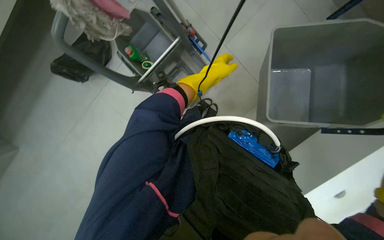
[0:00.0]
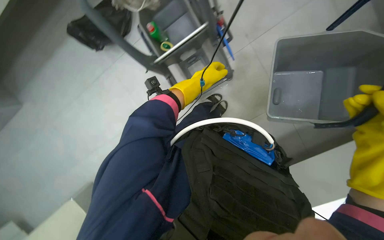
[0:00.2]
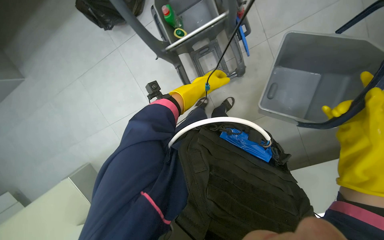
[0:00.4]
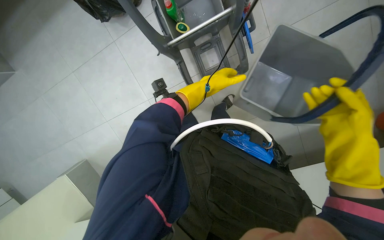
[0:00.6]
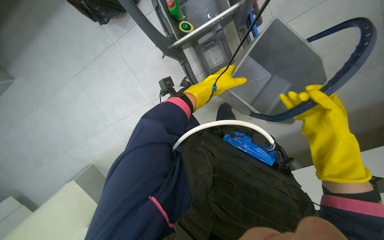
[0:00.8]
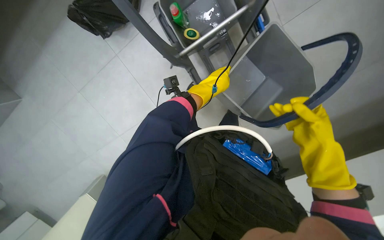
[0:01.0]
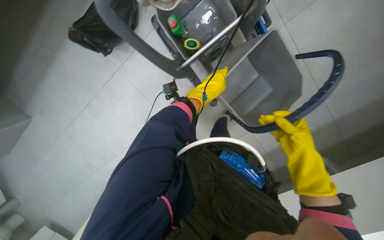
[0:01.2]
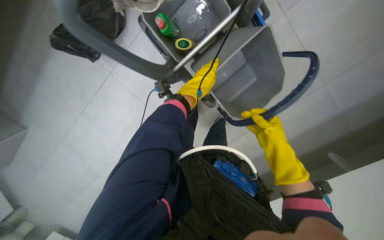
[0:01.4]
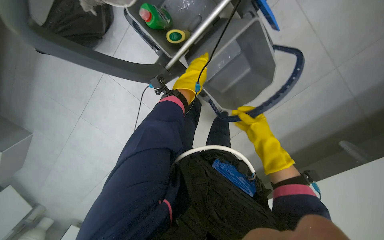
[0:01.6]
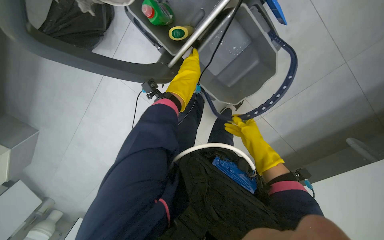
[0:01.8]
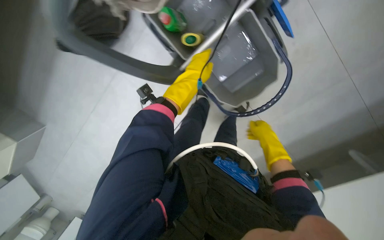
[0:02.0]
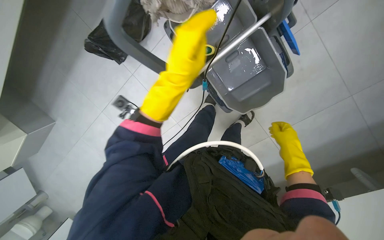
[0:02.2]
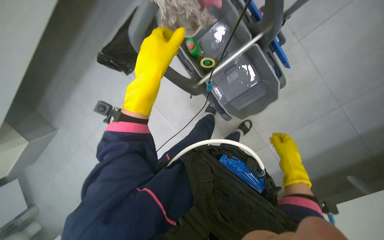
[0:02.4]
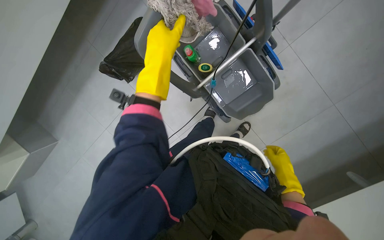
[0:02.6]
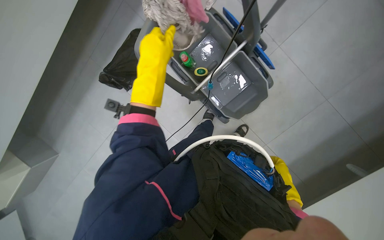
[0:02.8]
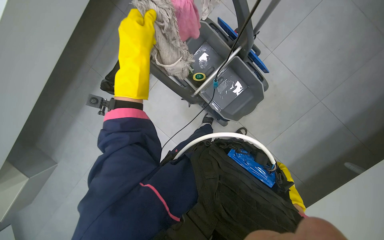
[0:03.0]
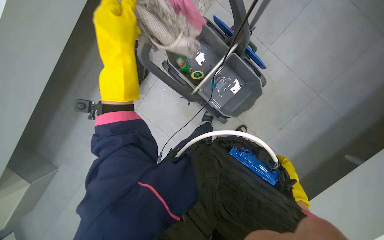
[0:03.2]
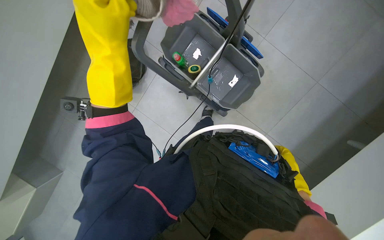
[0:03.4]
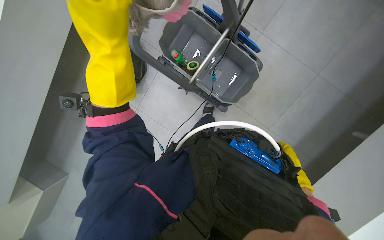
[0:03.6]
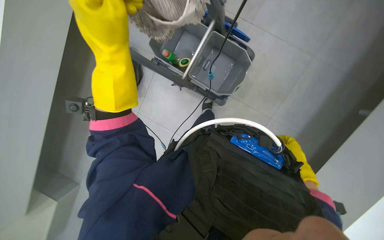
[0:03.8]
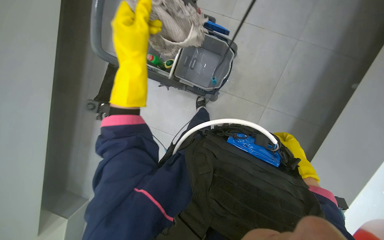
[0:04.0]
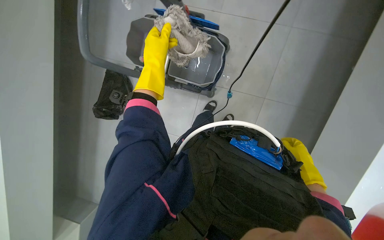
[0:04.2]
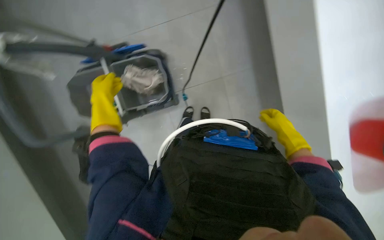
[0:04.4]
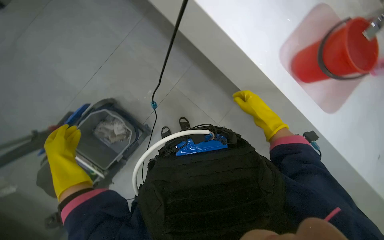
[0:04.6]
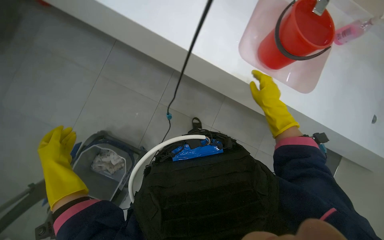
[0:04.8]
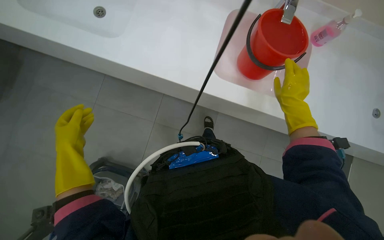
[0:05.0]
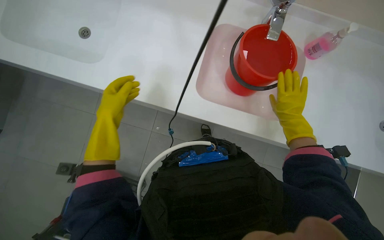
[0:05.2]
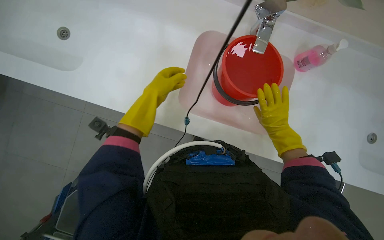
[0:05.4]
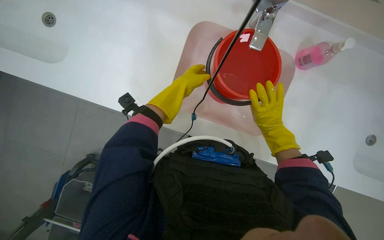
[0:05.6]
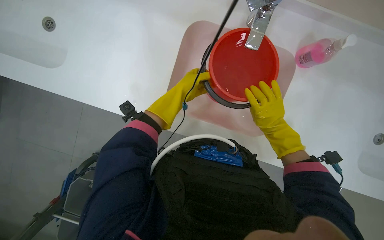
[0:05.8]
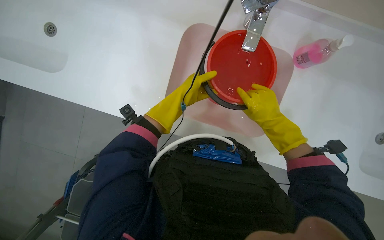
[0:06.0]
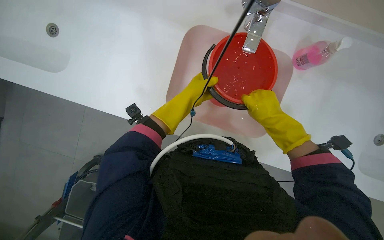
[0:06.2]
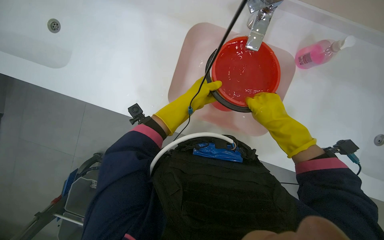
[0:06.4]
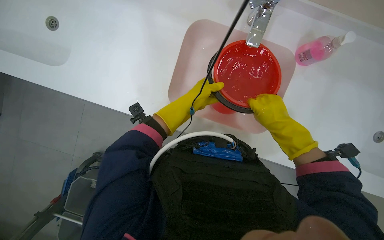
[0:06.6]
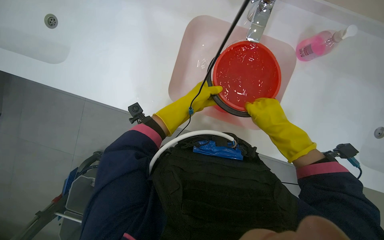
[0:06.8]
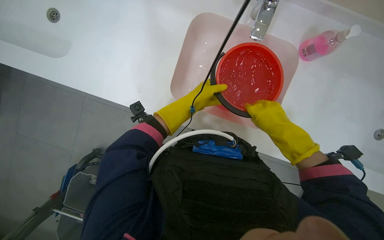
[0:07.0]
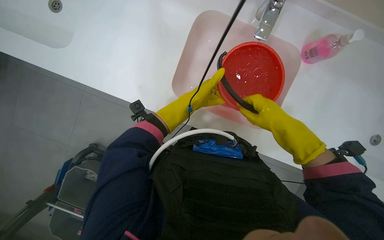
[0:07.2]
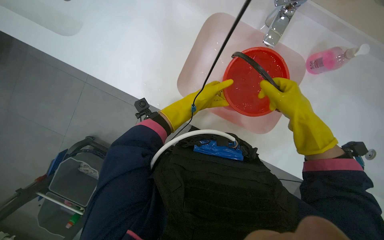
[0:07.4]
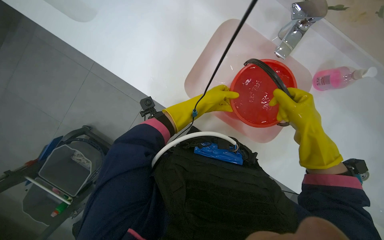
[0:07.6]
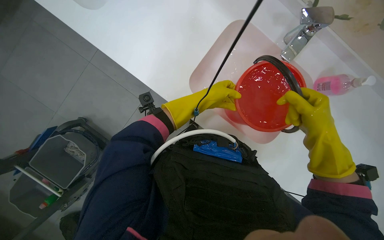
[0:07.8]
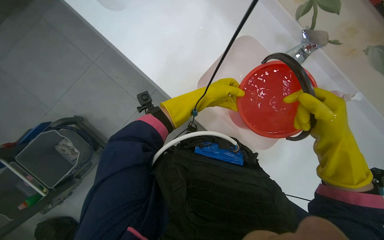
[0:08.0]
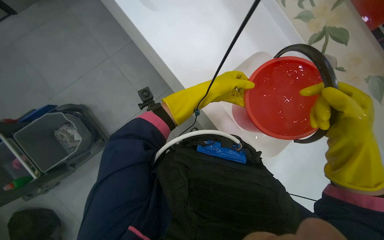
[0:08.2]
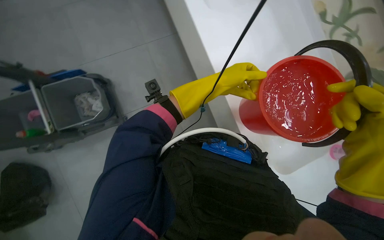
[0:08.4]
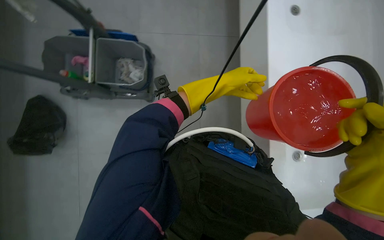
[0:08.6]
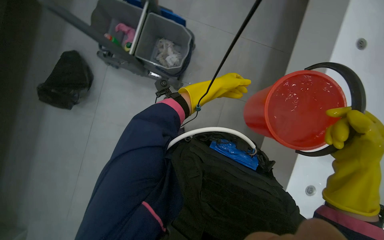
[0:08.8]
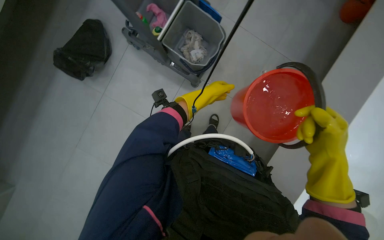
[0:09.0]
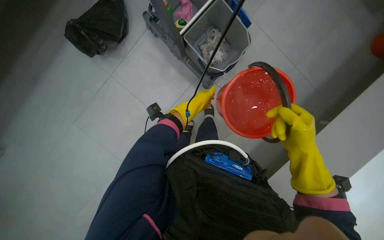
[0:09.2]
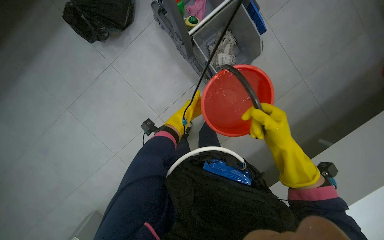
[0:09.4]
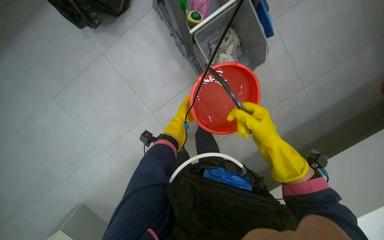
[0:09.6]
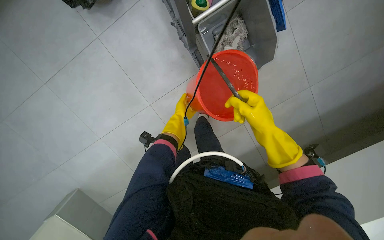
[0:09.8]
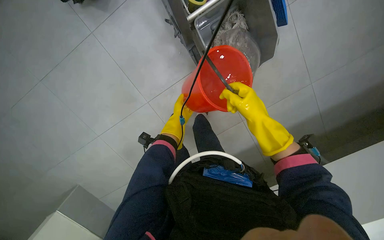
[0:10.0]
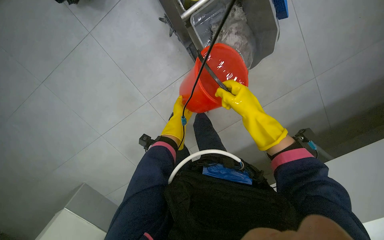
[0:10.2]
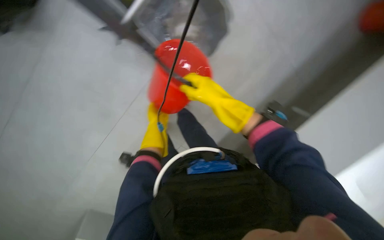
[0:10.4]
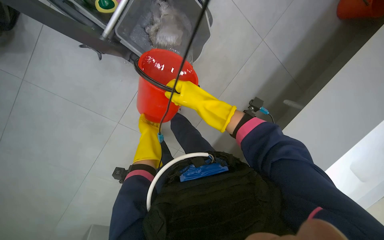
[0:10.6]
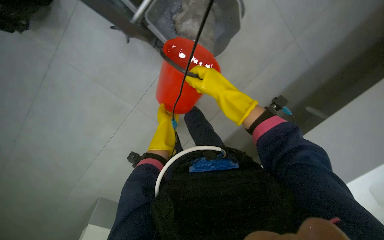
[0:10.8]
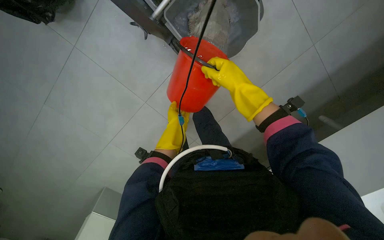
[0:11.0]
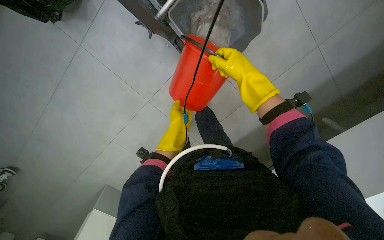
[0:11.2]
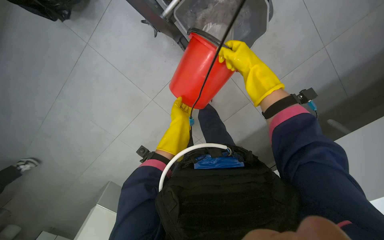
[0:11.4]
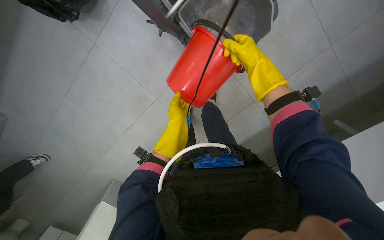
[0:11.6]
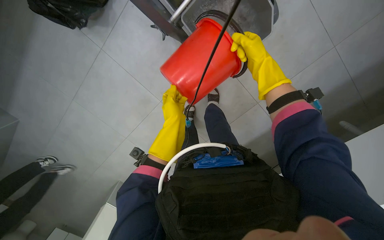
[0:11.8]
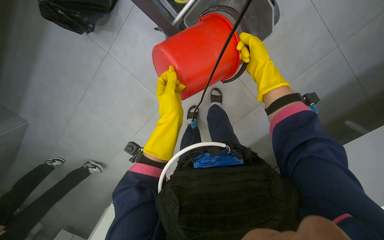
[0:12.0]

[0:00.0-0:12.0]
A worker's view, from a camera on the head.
Job: preparing cleaning supplies.
The whole recording: Preparing cleaning solution. The worker fills buckets with water and adds cleaning solutions to prepare for cleaning.
0:00.0 to 0:01.6: The left hand moves nearer and farther over approximately 10 cm, changing direction 2 times.
0:01.6 to 0:03.0: The view tilts about 20 degrees upward. The left hand is displaced nearer to the camera and to the left by approximately 50 cm, while the right hand is displaced down the picture by roughly 20 cm.
0:03.0 to 0:04.4: Everything in view rotates roughly 30 degrees counterclockwise. The left hand is displaced farther from the camera by roughly 20 cm.
0:04.4 to 0:06.0: The left hand heads to the right, covering roughly 35 cm. Meanwhile the right hand shifts about 10 cm nearer to the camera.
0:07.6 to 0:09.0: The head rotates some 90 degrees to the left.
0:09.0 to 0:10.4: The view tilts roughly 20 degrees downward. The right hand moves up the picture and to the left, about 35 cm. The left hand shifts roughly 15 cm to the left.
0:10.4 to 0:12.0: The right hand heads up the picture, farther from the camera and to the right, covering roughly 15 cm. Meanwhile the left hand goes some 10 cm nearer to the camera.

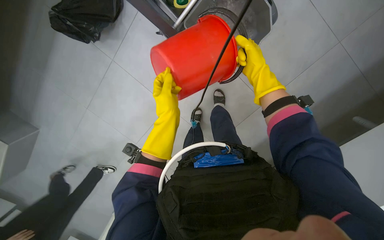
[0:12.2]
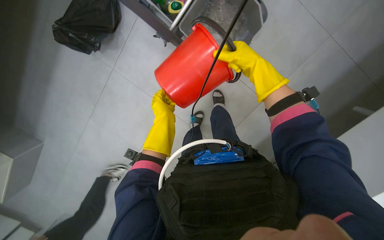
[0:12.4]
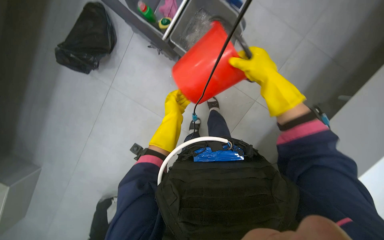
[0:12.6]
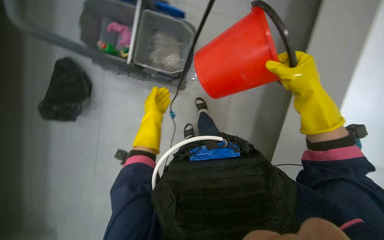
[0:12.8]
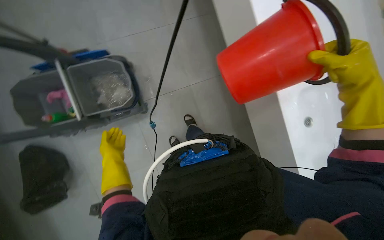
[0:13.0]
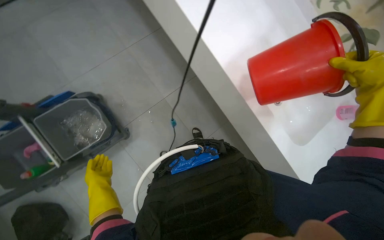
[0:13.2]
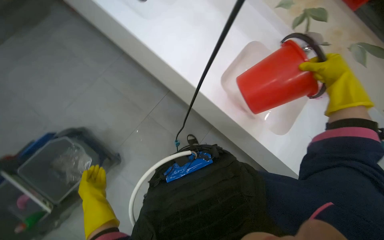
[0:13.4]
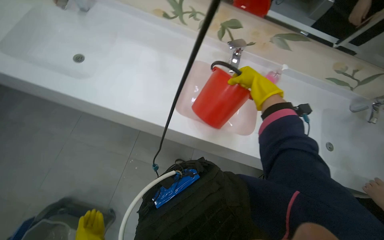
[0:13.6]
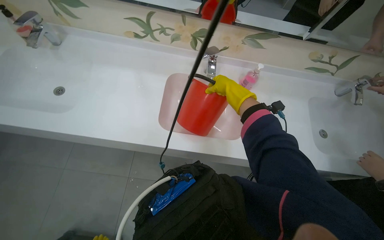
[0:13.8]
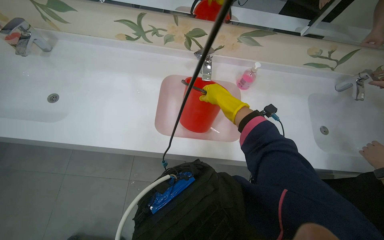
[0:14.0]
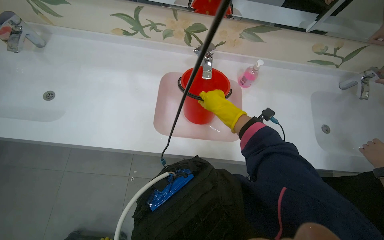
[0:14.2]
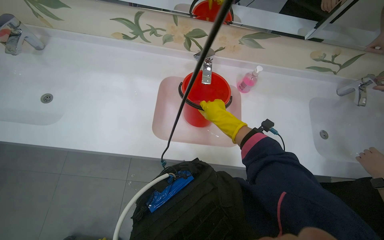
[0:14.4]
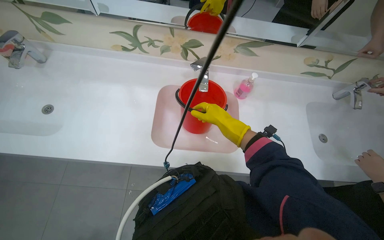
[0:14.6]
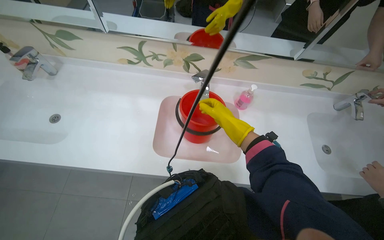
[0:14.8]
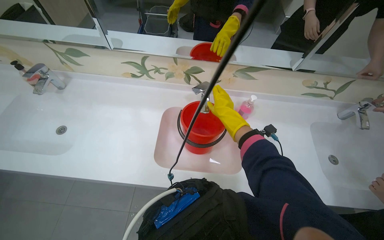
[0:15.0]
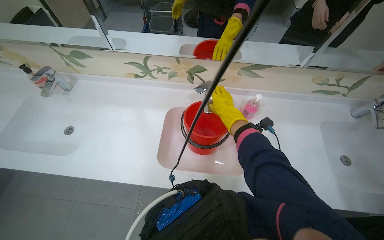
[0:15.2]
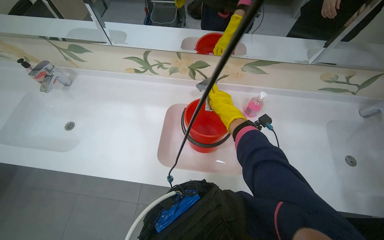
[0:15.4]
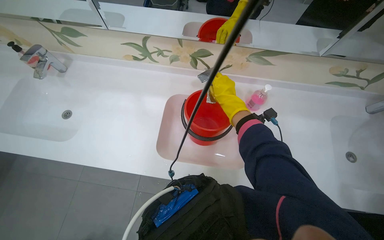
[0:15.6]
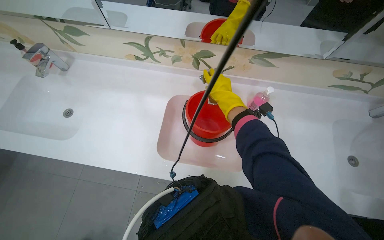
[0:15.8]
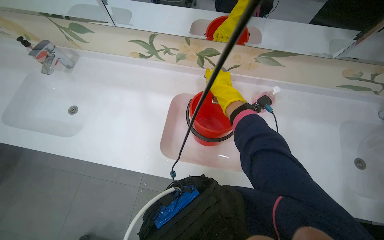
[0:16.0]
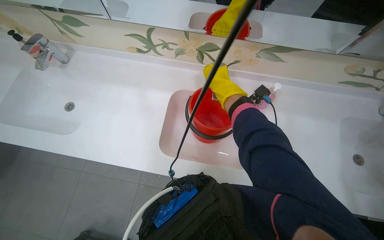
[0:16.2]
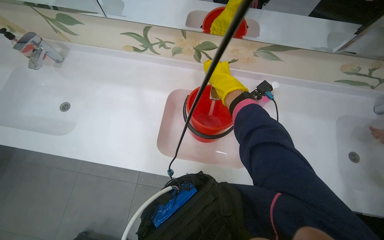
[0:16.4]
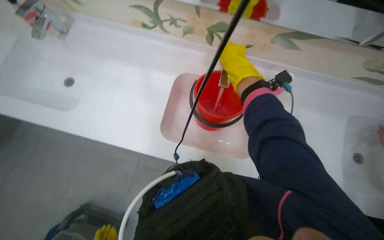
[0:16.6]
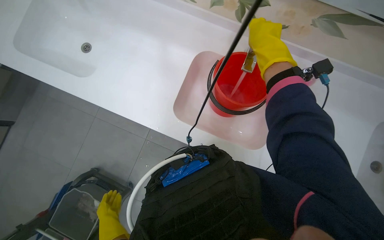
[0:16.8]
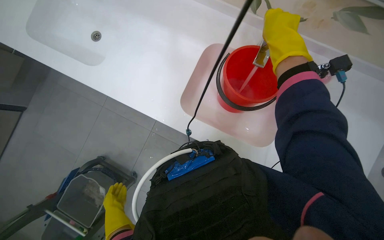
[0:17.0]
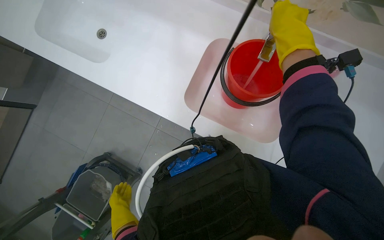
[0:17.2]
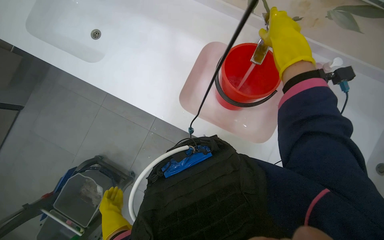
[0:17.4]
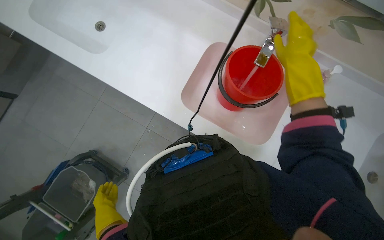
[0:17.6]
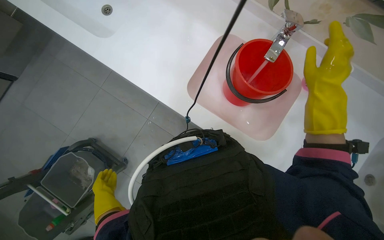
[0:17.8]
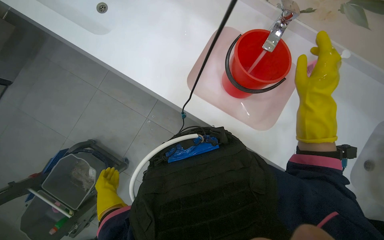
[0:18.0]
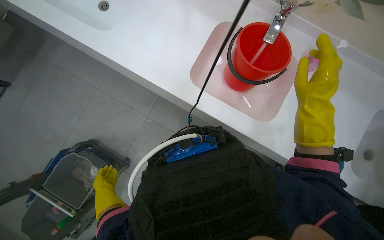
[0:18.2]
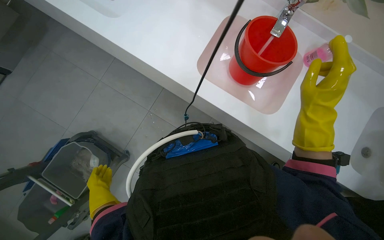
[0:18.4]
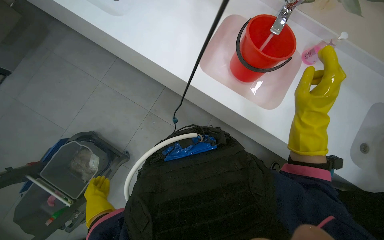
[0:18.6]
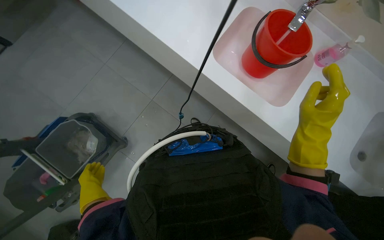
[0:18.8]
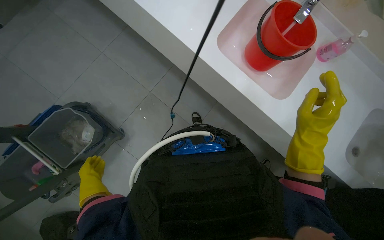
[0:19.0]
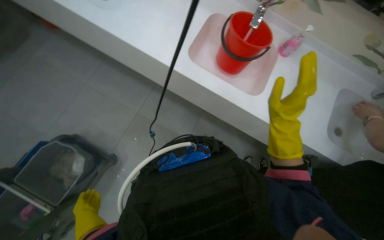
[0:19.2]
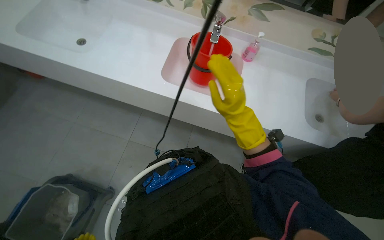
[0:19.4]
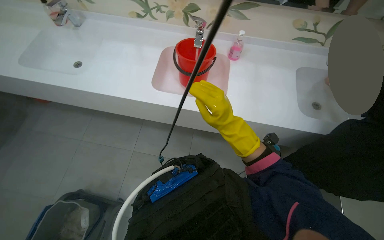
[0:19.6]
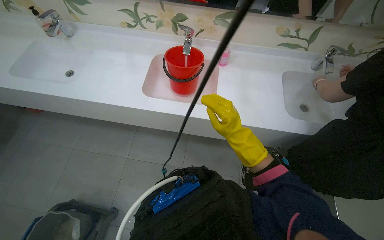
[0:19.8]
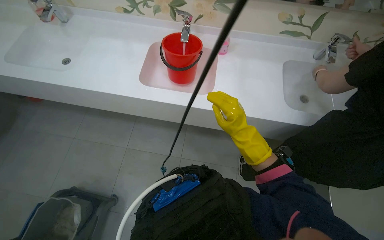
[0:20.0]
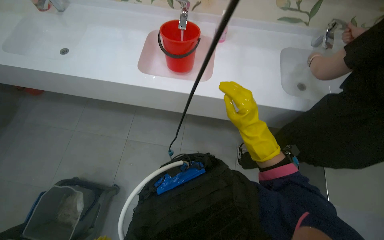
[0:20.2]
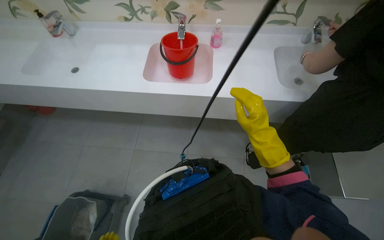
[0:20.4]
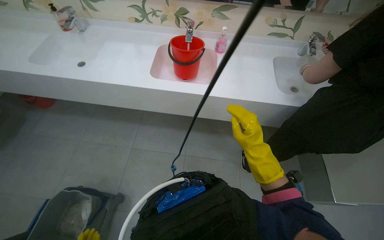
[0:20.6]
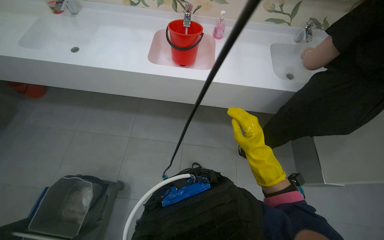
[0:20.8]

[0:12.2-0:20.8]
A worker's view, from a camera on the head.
Job: preparing cleaning supplies.
The whole recording: Preparing cleaning solution. The worker fills buckets with water and adds cleaning solutions to prepare for cleaning.
0:12.2 to 0:13.6: The wearer's head swings approximately 65 degrees to the right. The wearer looks approximately 20 degrees further upward.
0:15.0 to 0:16.6: The view tilts about 15 degrees downward. The right hand heads up the picture, covering about 10 cm.
0:16.6 to 0:18.0: The view tilts some 10 degrees downward. The right hand is displaced down the picture by approximately 15 cm.
0:19.4 to 0:20.8: The right hand is displaced down the picture by approximately 35 cm.
